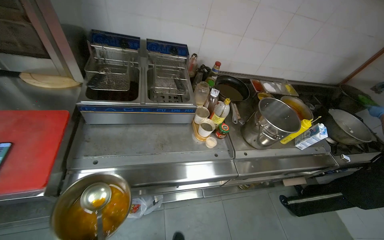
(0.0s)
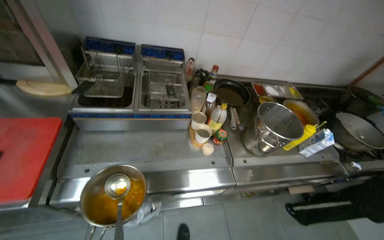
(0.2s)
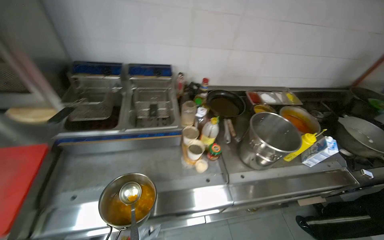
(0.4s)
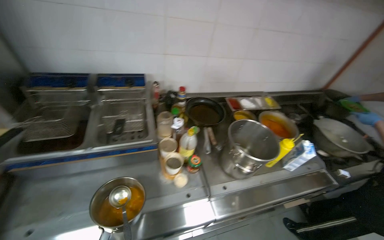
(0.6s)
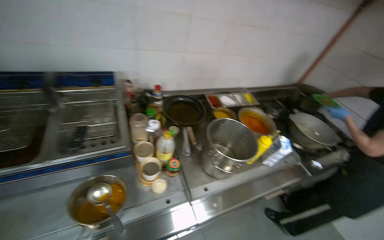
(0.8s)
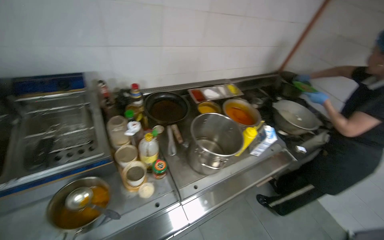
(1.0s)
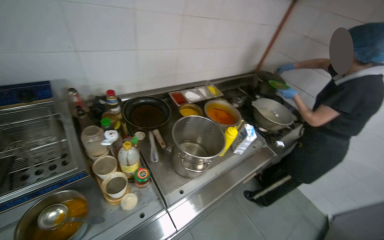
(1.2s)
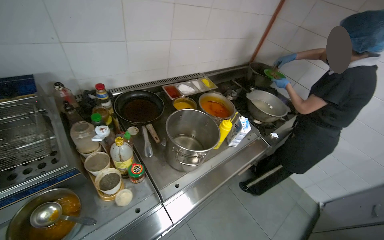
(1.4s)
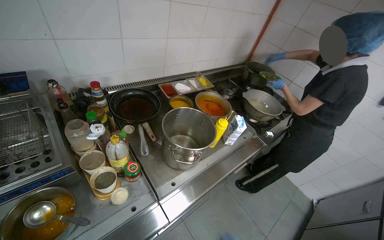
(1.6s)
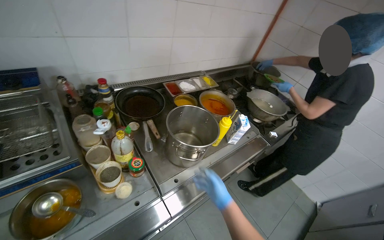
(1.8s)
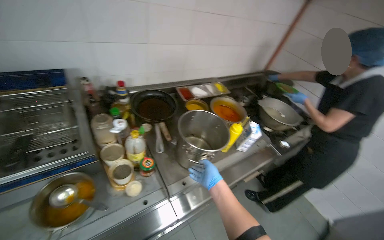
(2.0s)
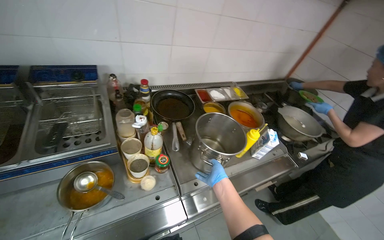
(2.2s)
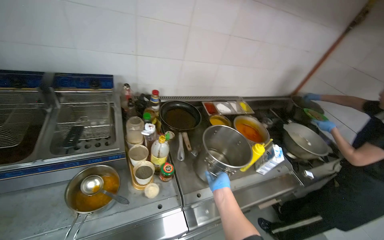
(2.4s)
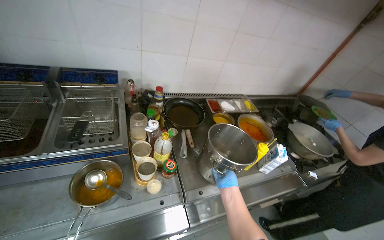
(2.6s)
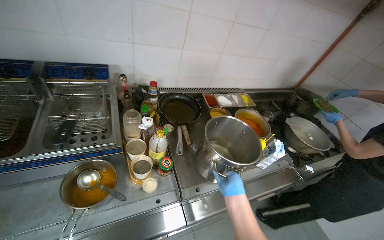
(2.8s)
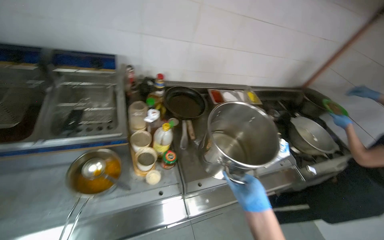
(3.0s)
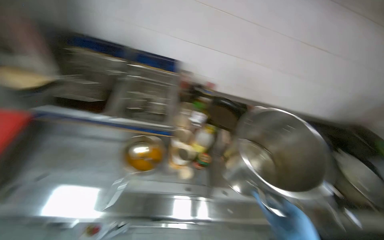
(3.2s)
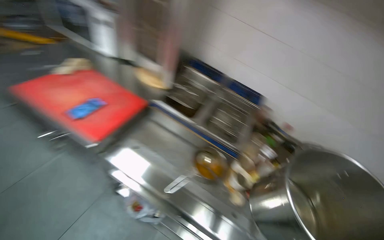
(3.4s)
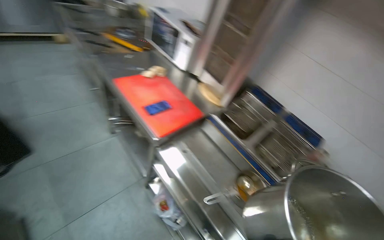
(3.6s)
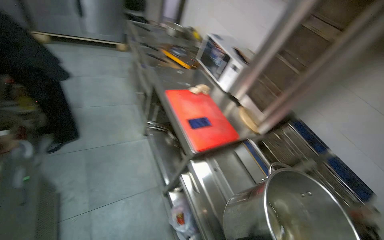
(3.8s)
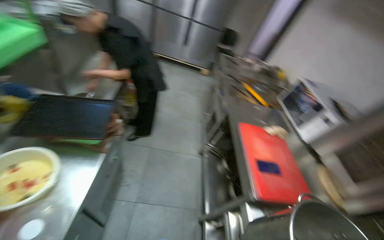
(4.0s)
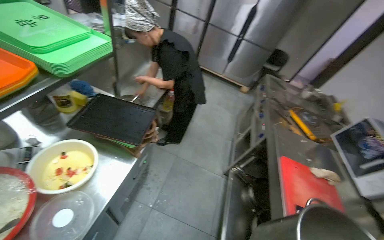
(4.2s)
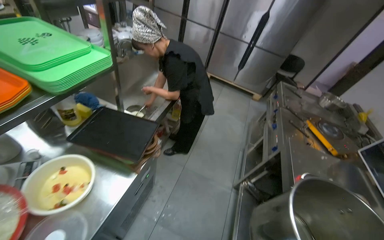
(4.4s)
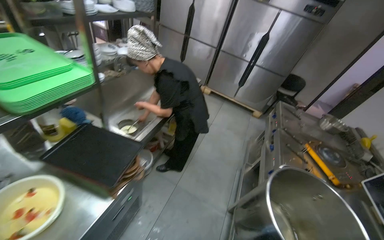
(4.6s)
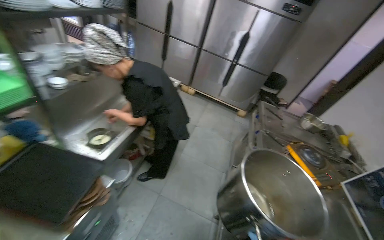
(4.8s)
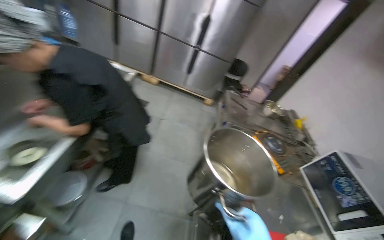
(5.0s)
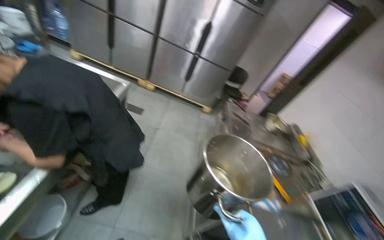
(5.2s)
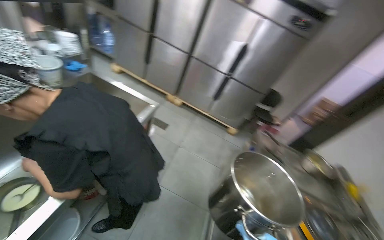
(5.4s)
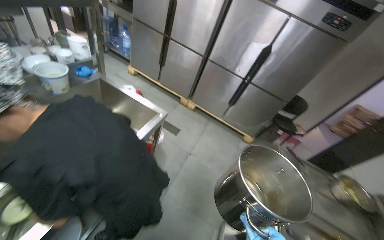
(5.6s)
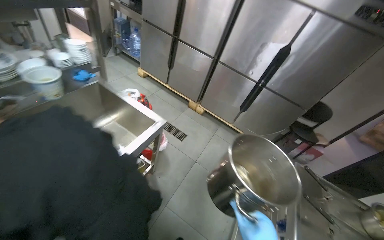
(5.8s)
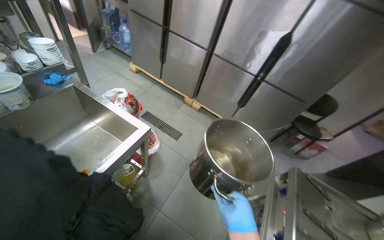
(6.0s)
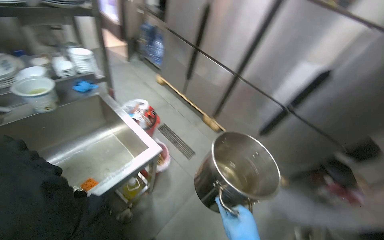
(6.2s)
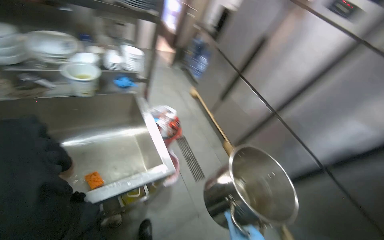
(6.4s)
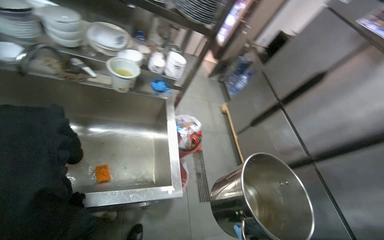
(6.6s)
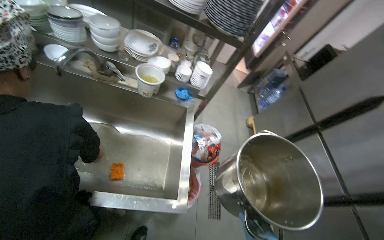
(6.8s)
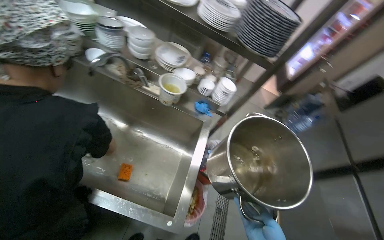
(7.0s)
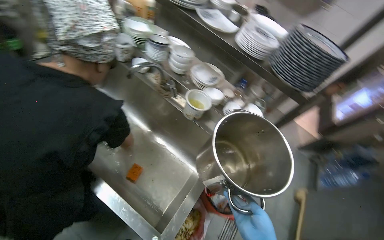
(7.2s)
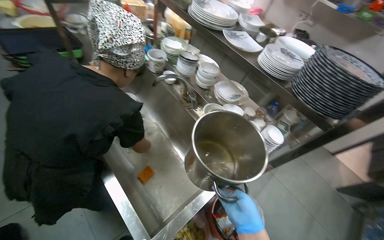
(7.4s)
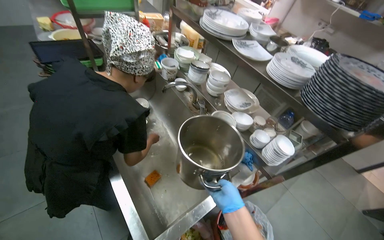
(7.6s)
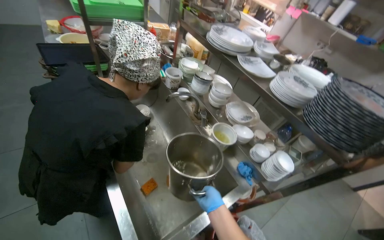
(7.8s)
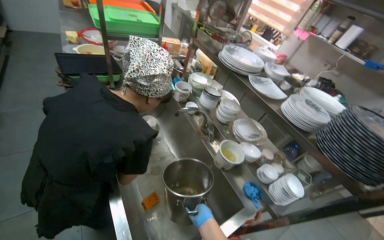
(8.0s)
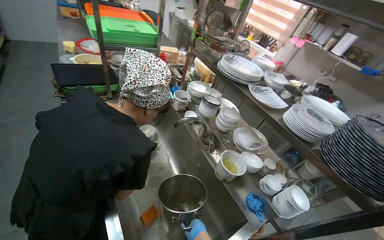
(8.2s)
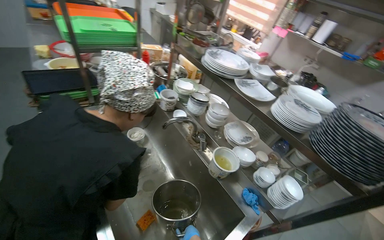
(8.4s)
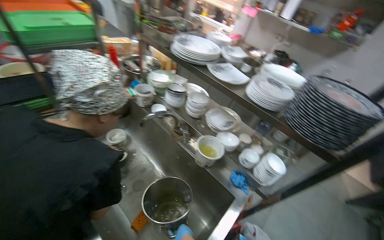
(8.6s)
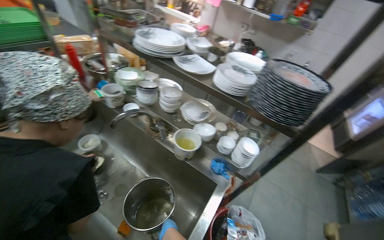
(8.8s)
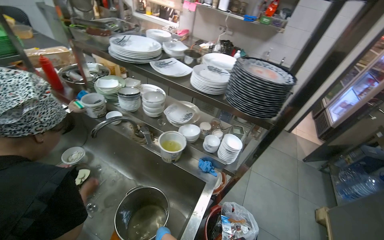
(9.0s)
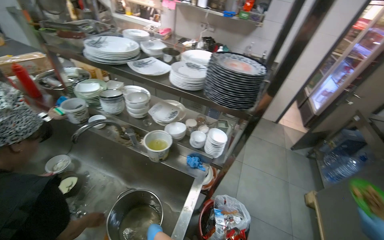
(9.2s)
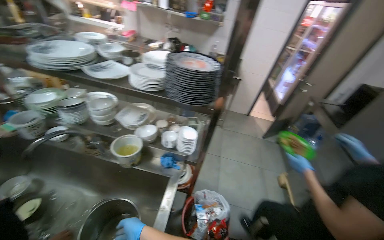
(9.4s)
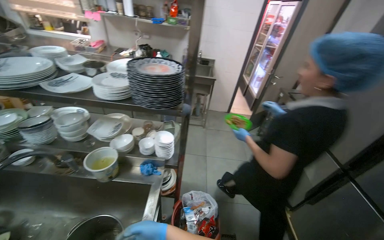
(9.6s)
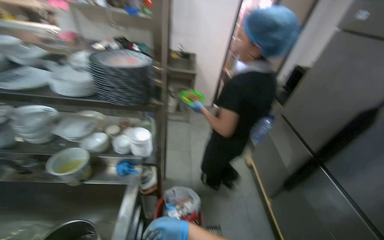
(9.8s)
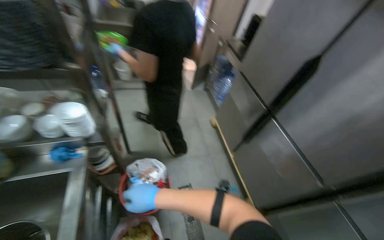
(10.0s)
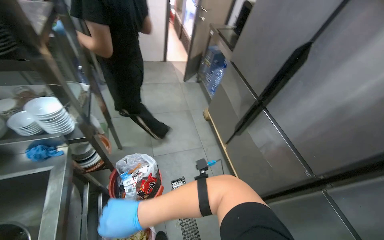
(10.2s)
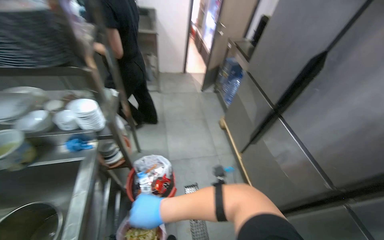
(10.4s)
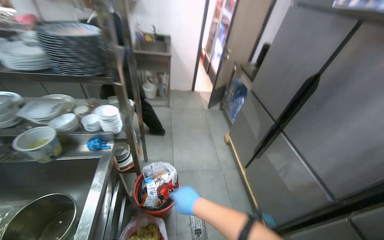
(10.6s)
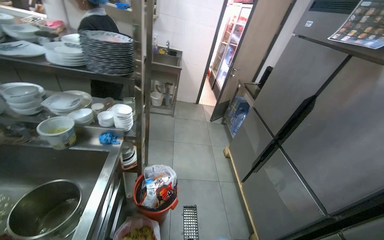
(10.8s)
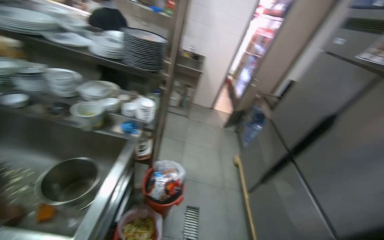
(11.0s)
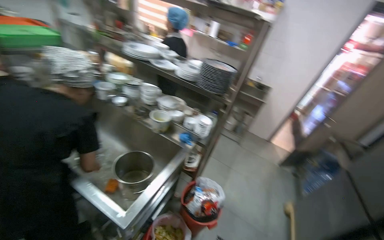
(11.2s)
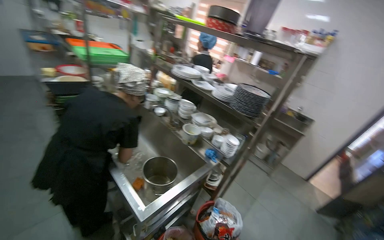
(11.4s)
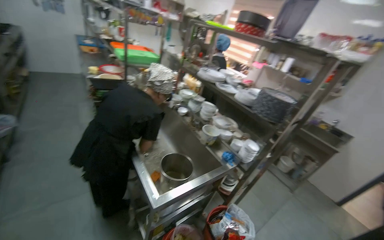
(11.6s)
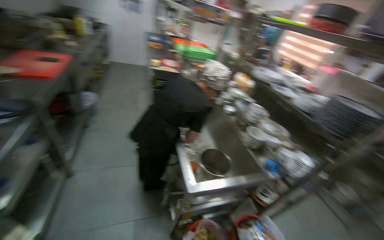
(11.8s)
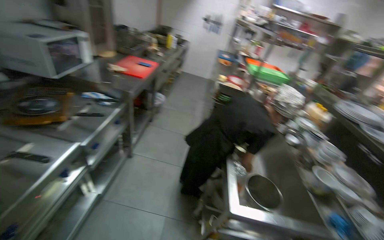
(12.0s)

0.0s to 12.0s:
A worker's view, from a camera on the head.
Job: preparing food.
The whole recording: Organizing kitchen items. The worker organizes the kitchen items.
0.0s to 1.6s: The wearer looks approximately 25 degrees further to the right.
1.6s to 3.0s: The wearer's head swings approximately 20 degrees to the left.
3.0s to 4.4s: The camera is carried some 80 cm. The wearer's head swings approximately 125 degrees to the left. The view tilts some 40 degrees upward.
4.4s to 6.0s: The camera travels about 1 m.
6.0s to 7.6s: The wearer moves about 60 cm. The wearer's head swings approximately 110 degrees to the left. The view tips upward by some 35 degrees.
7.6s to 9.0s: The wearer looks approximately 30 degrees further to the right.
9.0s to 10.4s: The head travels some 40 cm. The wearer looks about 40 degrees further to the right. The wearer looks approximately 10 degrees further downward.
10.4s to 12.0s: The wearer moves some 50 cm. The head turns to the left by roughly 105 degrees. The view tilts approximately 40 degrees upward.

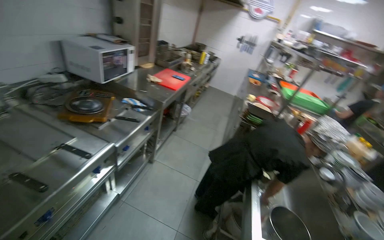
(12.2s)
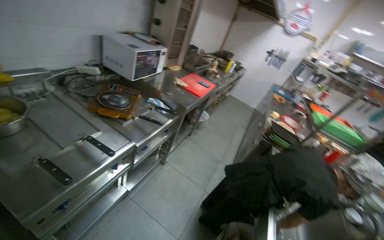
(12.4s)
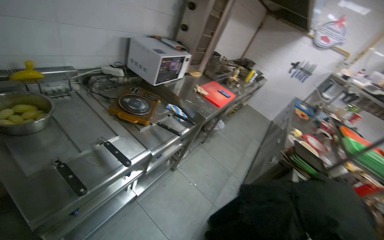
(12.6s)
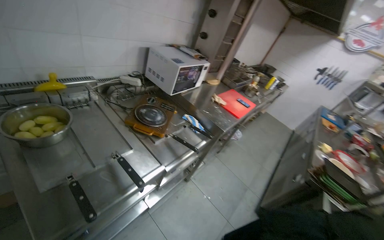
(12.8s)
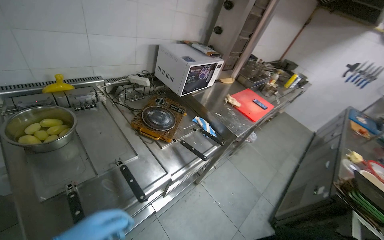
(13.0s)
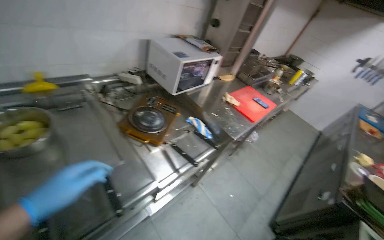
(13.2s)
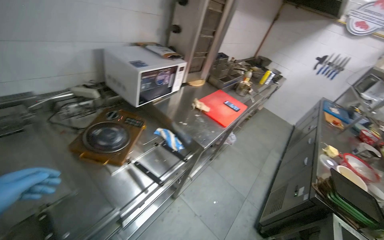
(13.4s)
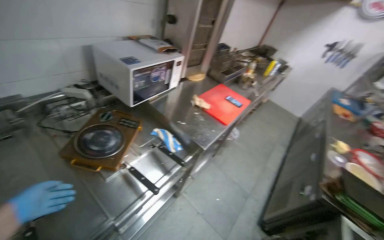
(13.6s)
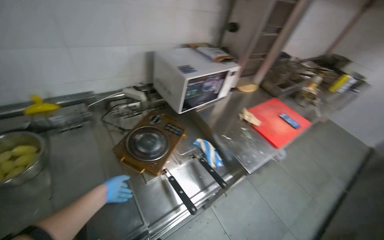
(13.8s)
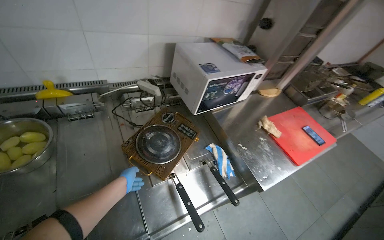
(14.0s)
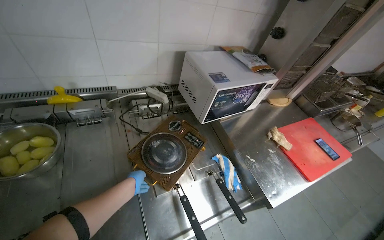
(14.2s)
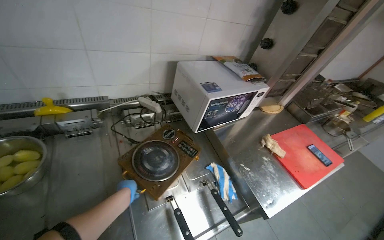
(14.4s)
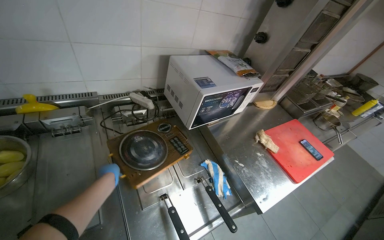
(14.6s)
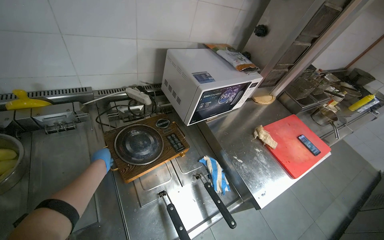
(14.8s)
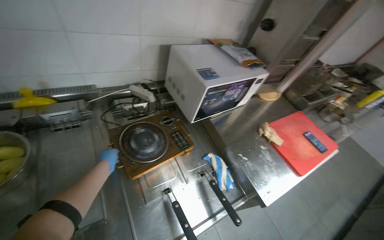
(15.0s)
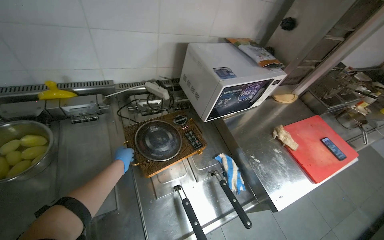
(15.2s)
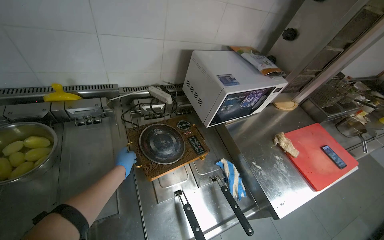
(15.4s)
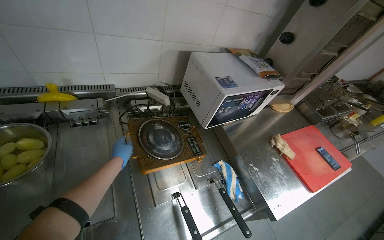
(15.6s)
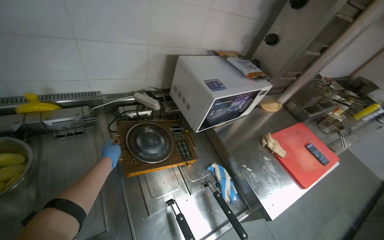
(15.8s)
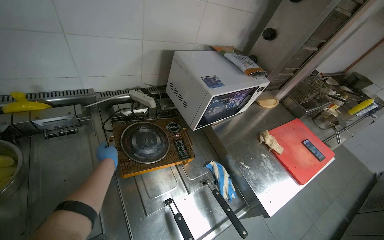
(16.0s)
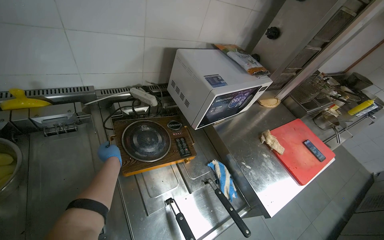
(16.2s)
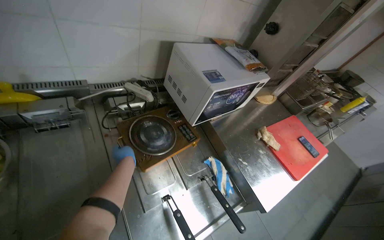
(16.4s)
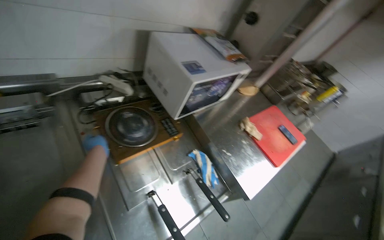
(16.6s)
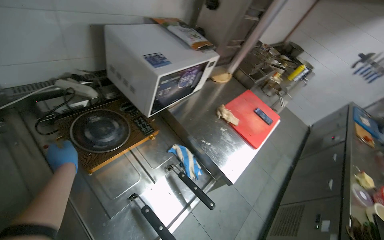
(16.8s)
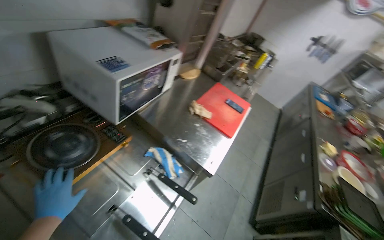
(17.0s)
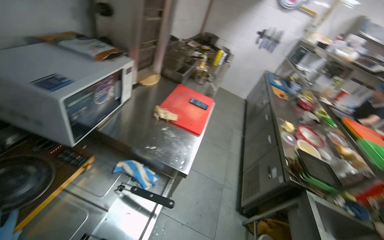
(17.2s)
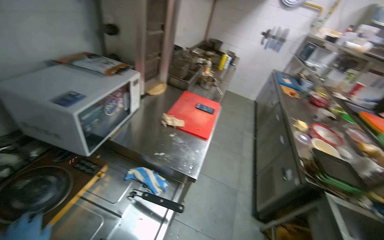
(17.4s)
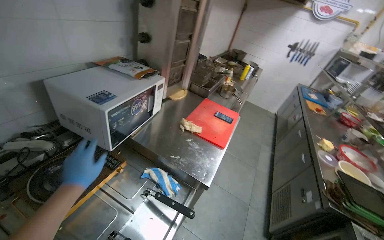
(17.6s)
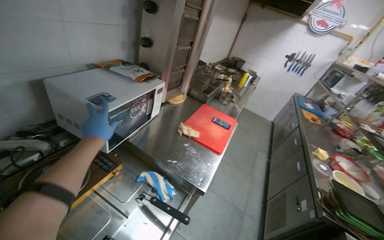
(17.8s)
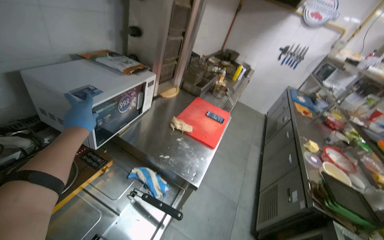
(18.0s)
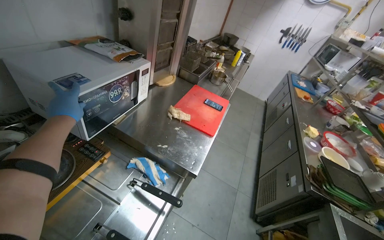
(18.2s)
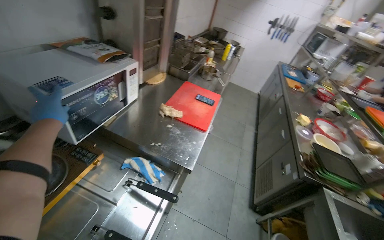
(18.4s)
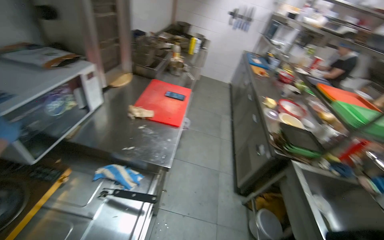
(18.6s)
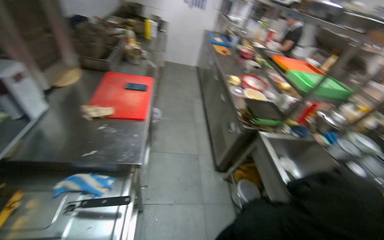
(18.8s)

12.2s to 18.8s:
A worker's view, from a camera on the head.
Job: preparing food.
The whole recording: Organizing kitchen items. The worker organizes the kitchen items.
12.2s to 13.8s: The camera is carried approximately 70 cm. The head rotates about 35 degrees to the left.
13.8s to 15.4s: The left hand heads up the picture, covering roughly 10 cm.
15.4s to 17.2s: The head turns to the right by about 45 degrees.
17.2s to 18.8s: The wearer's head swings about 25 degrees to the right.
